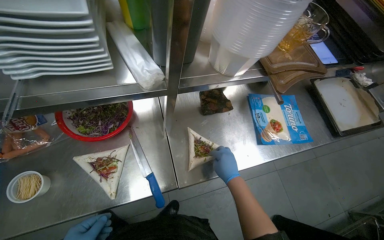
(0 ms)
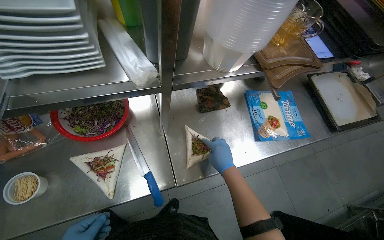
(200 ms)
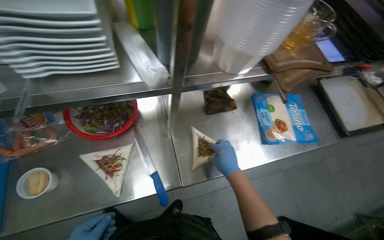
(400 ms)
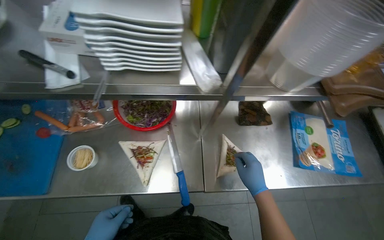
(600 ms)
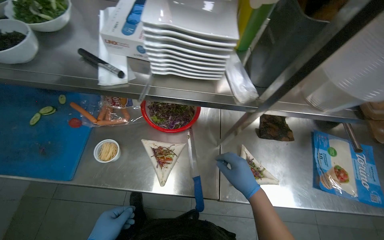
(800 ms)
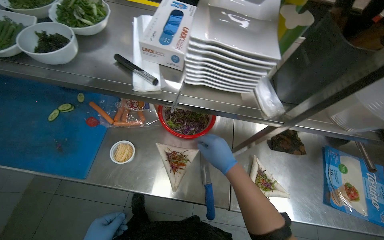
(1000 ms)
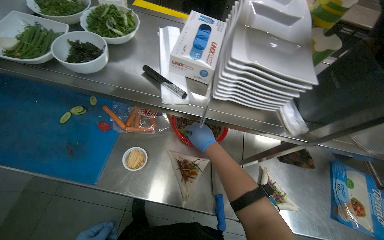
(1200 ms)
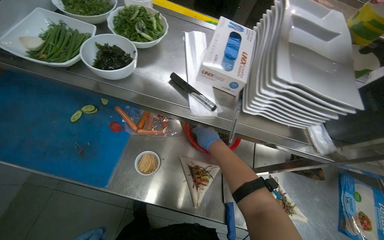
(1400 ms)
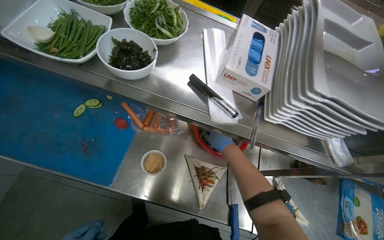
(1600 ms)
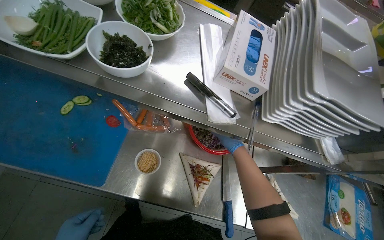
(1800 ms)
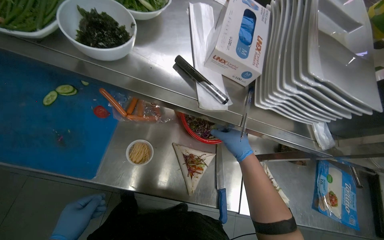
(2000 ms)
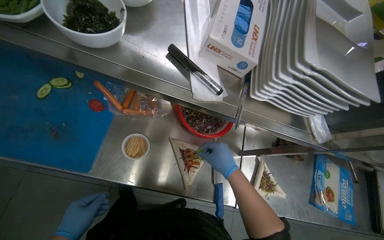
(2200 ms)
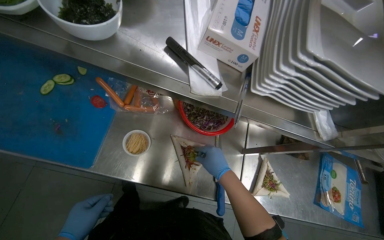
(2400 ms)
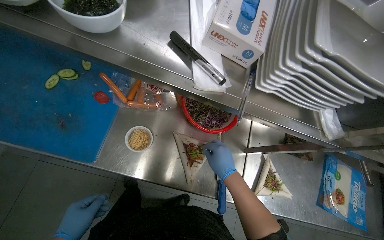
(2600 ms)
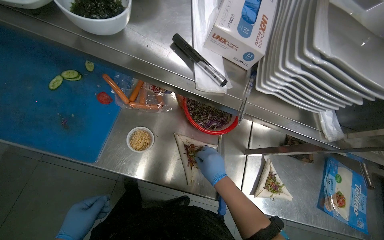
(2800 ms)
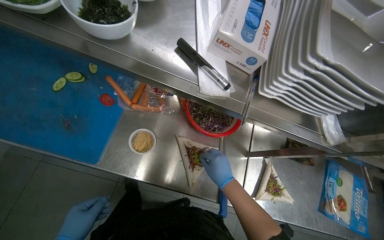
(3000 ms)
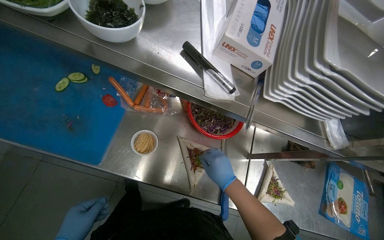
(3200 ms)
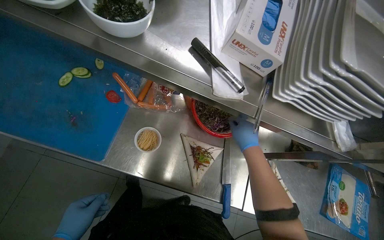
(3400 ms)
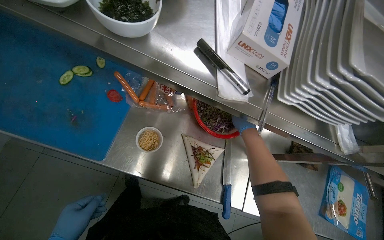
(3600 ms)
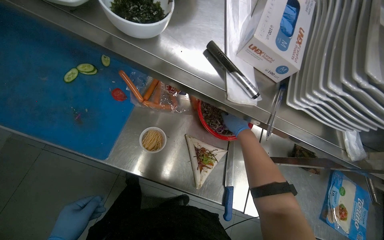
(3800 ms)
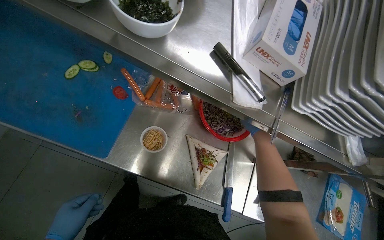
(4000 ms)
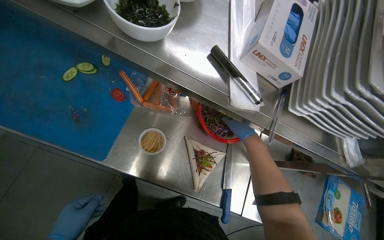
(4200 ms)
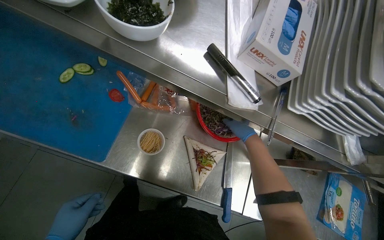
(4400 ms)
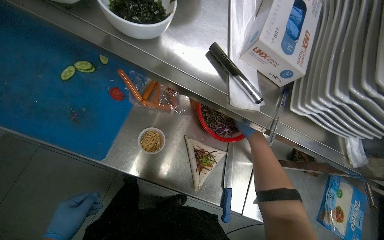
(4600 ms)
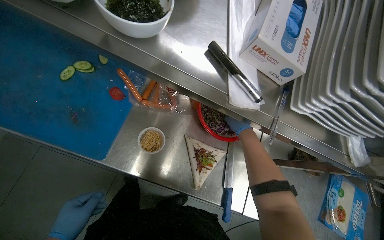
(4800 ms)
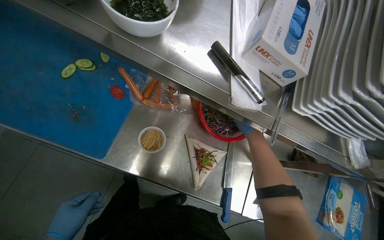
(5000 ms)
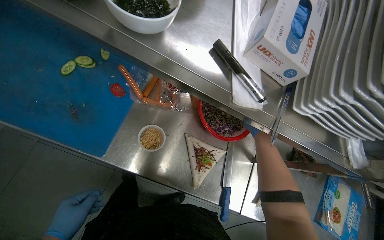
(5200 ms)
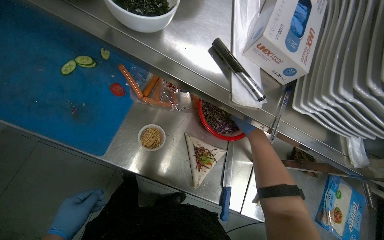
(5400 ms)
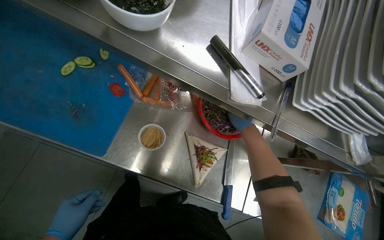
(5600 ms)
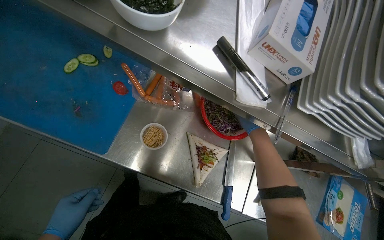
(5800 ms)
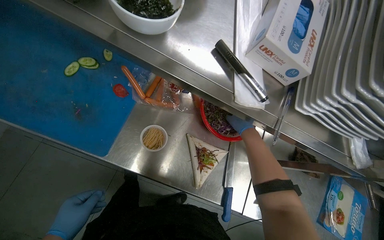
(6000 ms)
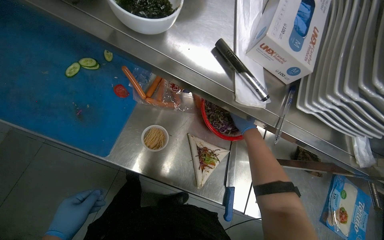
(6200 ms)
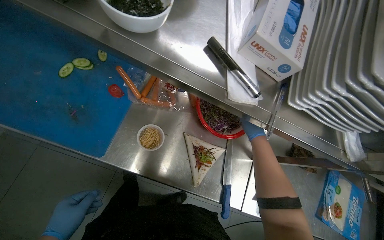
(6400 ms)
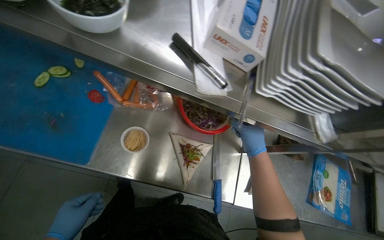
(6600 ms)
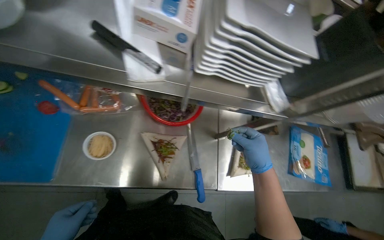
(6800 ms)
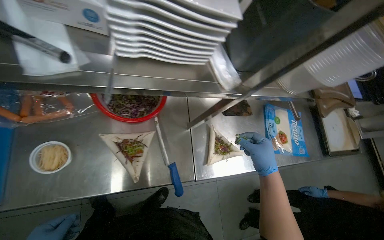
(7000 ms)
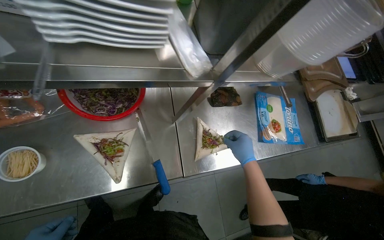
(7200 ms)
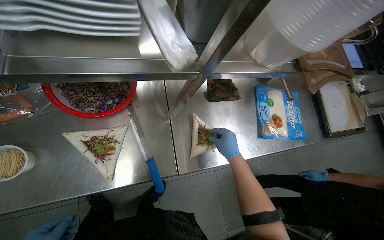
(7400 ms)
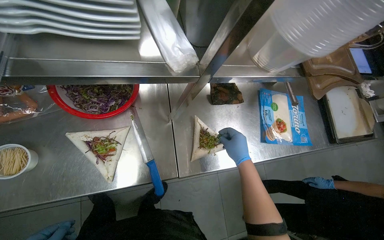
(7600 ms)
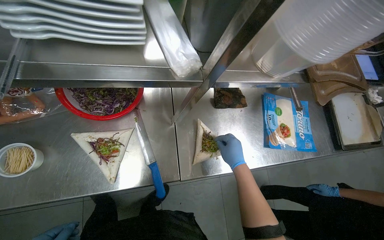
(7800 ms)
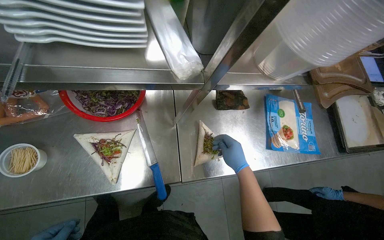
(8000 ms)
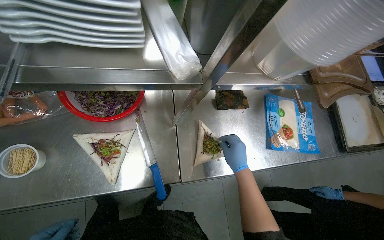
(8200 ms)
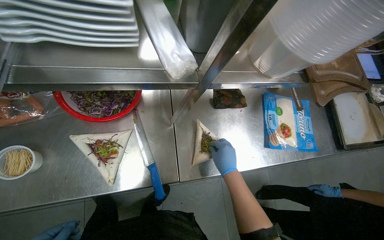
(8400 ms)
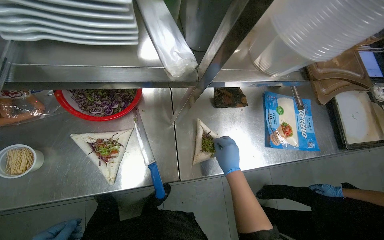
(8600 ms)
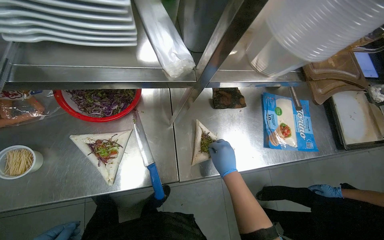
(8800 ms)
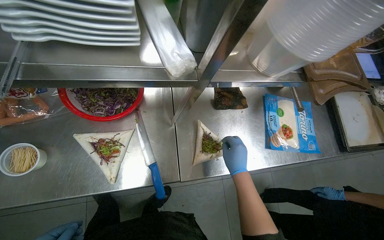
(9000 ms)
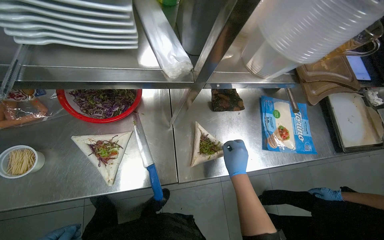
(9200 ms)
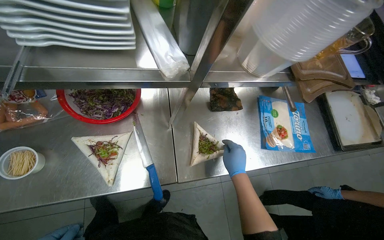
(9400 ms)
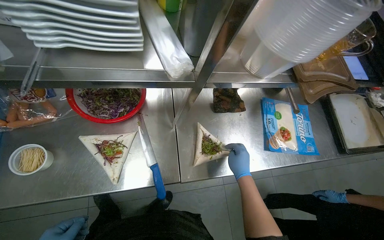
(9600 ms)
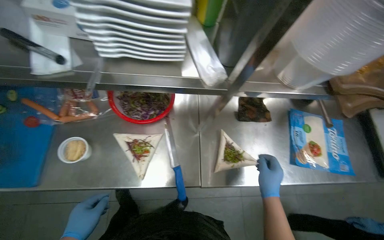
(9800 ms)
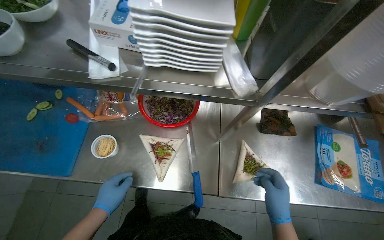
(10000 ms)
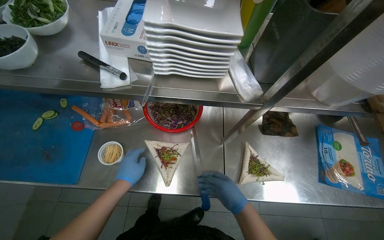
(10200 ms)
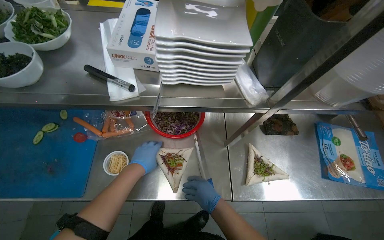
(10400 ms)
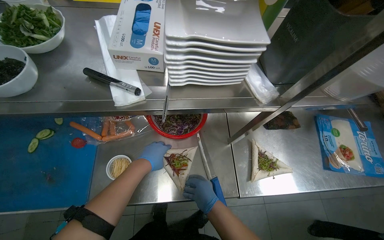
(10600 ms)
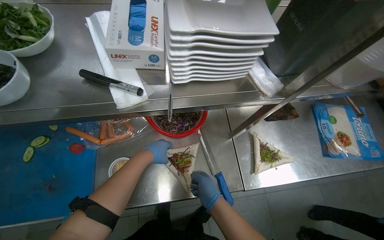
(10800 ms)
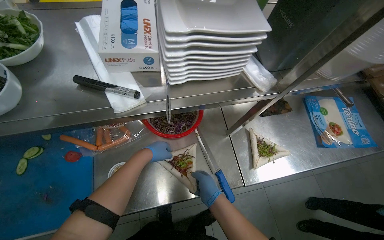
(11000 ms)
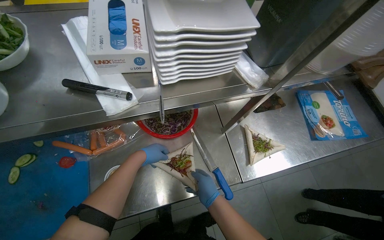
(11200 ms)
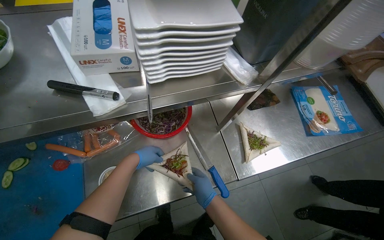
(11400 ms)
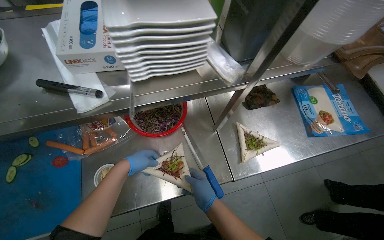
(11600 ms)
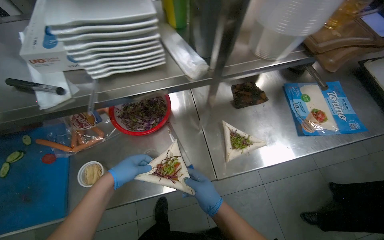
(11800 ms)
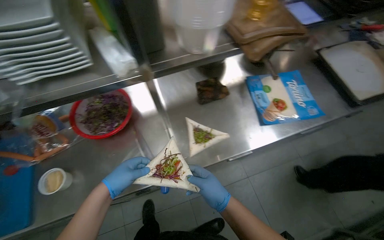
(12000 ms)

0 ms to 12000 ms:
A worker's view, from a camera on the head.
Job: preparing food.
The whole recording: Preparing and filling tortillas. The worker slices and mixes vegetables on a cutting board, then fills tortillas with the prepared ingredients.
0 ms to 1600 ms: The scene rotates clockwise by approximately 30 degrees. The right hand goes roughly 30 cm up the picture.
1600 ms to 3000 ms: The right hand travels down the picture by approximately 20 cm.
3000 ms to 4400 ms: The right hand is displaced farther from the camera, up the picture and to the right by some 25 cm.
4400 ms to 6000 ms: The right hand swings nearer and farther, about 20 cm each way, with 2 reversals.
6000 ms to 7600 ms: The scene rotates counterclockwise by some 30 degrees. The right hand travels down the picture by about 30 cm, and moves about 15 cm nearer to the camera and comes back.
9000 ms to 10400 ms: The right hand travels to the left by roughly 25 cm.
10400 ms to 12000 ms: The right hand heads nearer to the camera, covering roughly 10 cm.

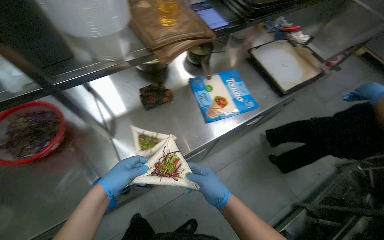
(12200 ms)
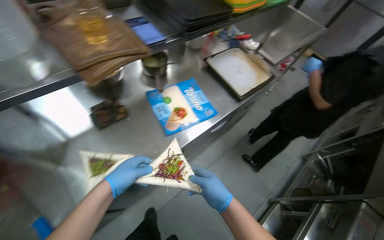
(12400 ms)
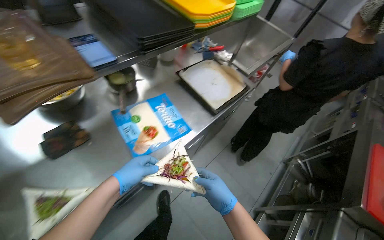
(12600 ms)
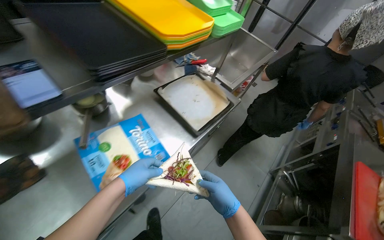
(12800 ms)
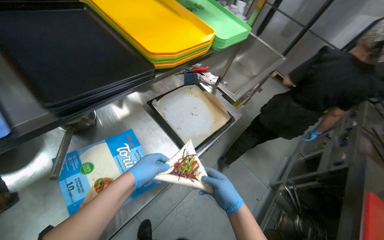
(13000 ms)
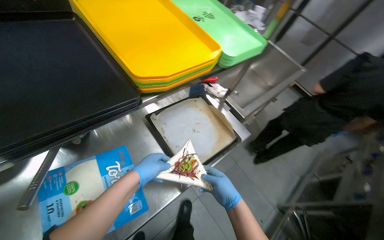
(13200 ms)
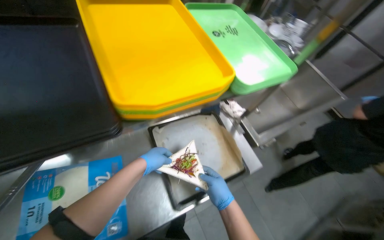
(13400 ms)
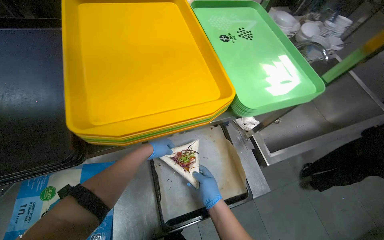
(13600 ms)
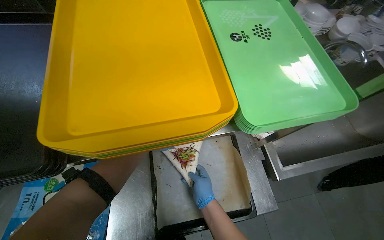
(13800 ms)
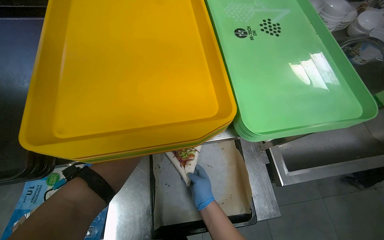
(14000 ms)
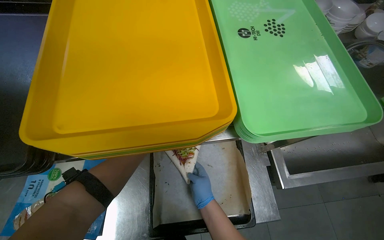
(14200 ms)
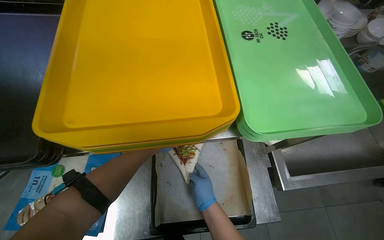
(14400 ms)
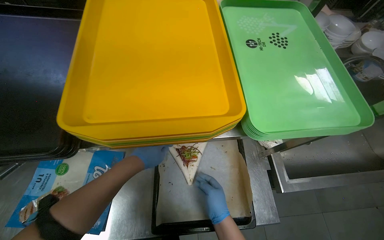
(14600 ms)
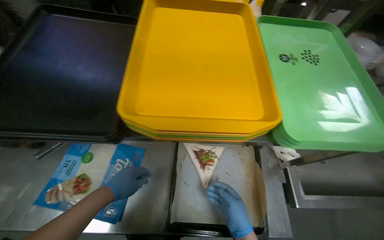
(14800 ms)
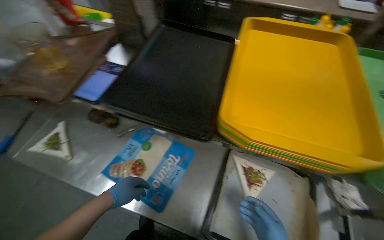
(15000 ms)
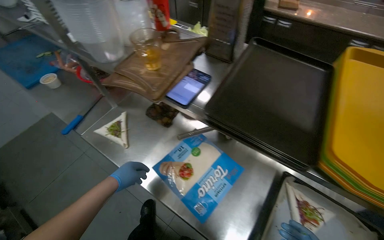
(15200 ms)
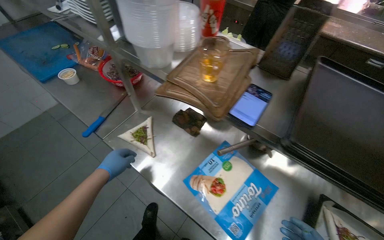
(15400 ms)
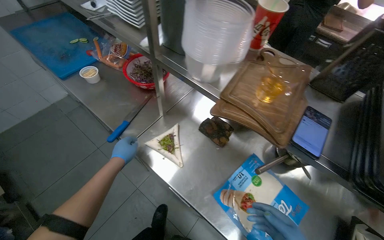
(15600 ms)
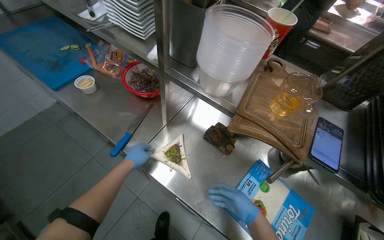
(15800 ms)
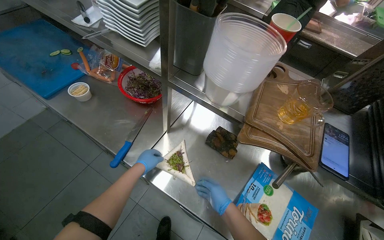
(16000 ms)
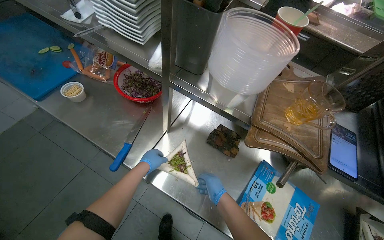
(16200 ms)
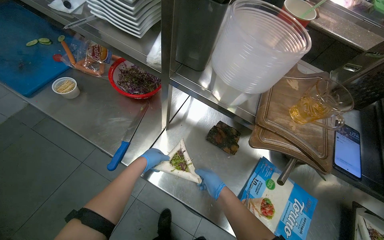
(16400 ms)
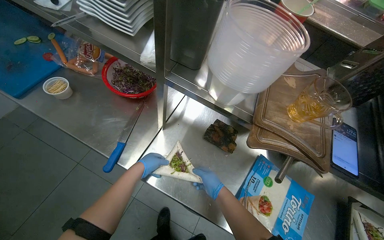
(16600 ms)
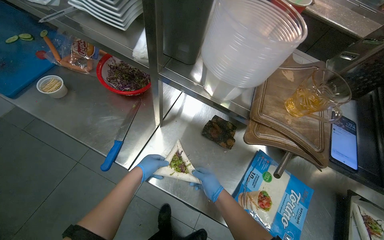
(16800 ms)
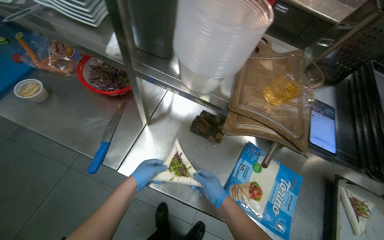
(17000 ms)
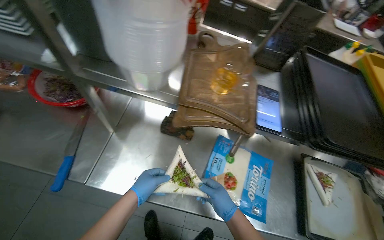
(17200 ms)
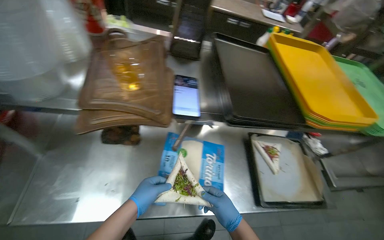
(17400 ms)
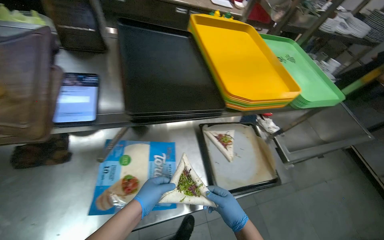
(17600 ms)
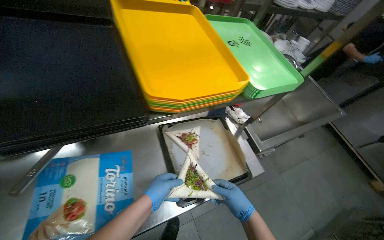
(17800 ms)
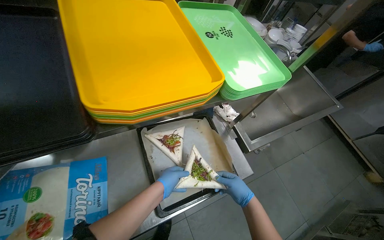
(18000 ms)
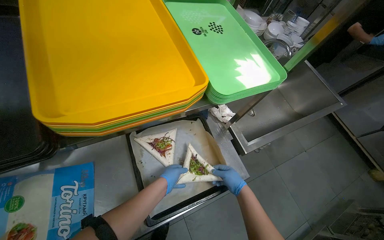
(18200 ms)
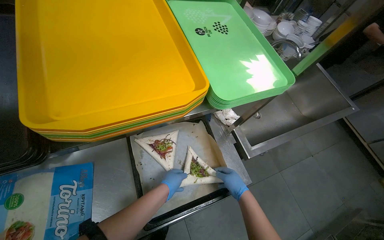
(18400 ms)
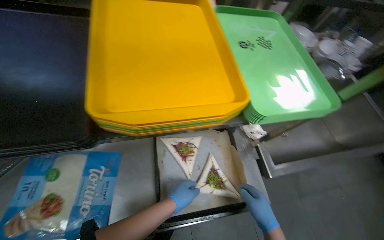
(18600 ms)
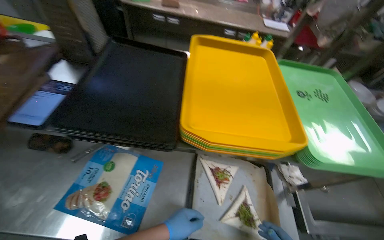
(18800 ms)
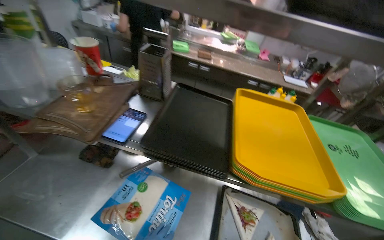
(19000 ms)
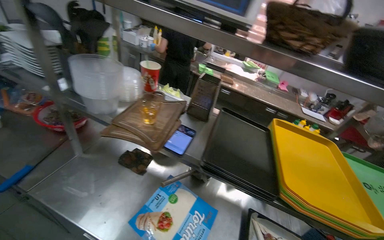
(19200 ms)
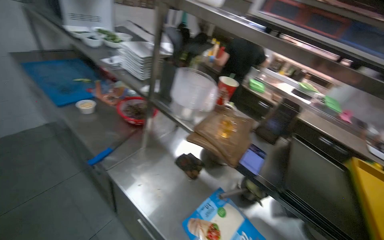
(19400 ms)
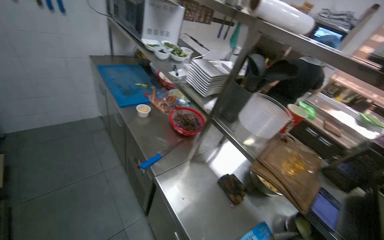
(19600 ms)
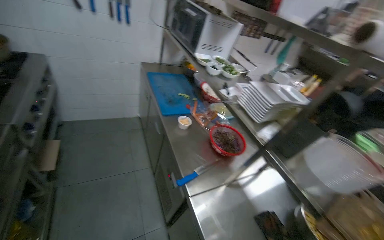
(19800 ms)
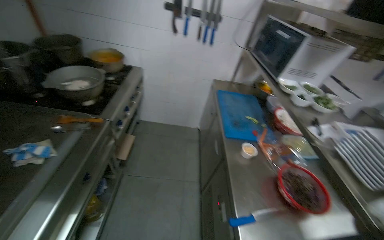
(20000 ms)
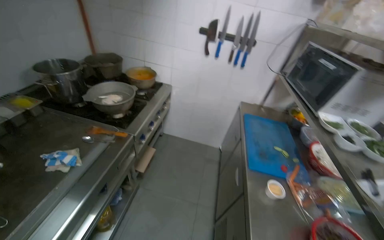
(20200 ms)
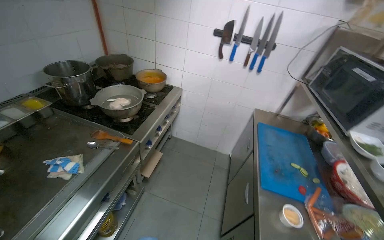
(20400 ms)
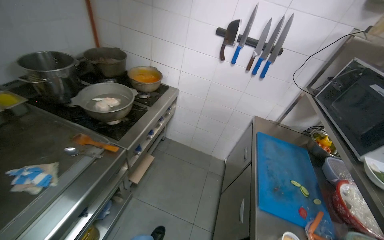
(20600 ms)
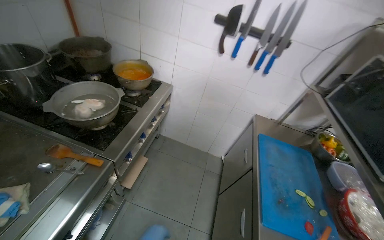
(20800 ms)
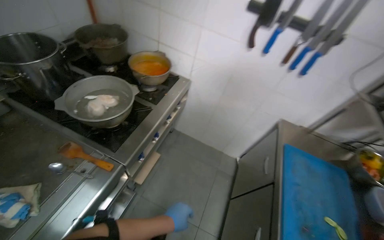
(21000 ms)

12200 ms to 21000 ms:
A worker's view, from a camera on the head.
Job: preparing food.
The whole recording: Preparing and filling tortillas. The worker slices and mixes vegetables on a cutting board, then fills tortillas with the prepared ingredients.
12200 ms to 13600 ms: The camera is carried roughly 90 cm.
13600 ms to 15200 ms: The head turns to the left by roughly 55 degrees.
15200 ms to 16600 ms: The head travels roughly 50 cm.
16600 ms to 18000 ms: The head travels approximately 80 cm. The head turns to the right by about 50 degrees.
18000 ms to 19600 ms: The camera is carried approximately 70 cm. The wearer looks approximately 75 degrees further to the left. The view tilts roughly 35 degrees upward.
19600 ms to 21000 ms: The head travels approximately 80 cm. The head rotates roughly 60 degrees to the left.
